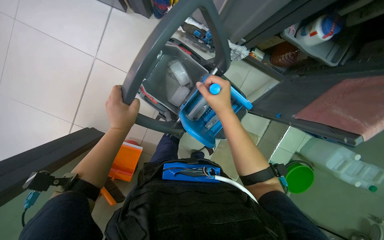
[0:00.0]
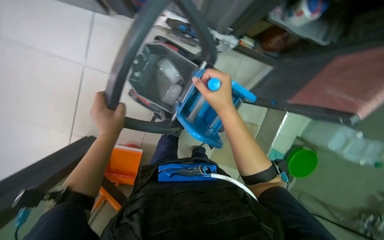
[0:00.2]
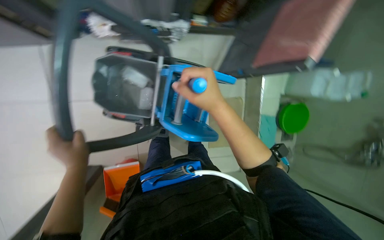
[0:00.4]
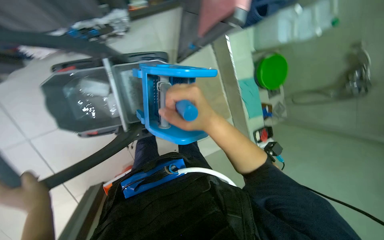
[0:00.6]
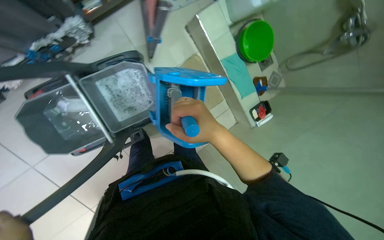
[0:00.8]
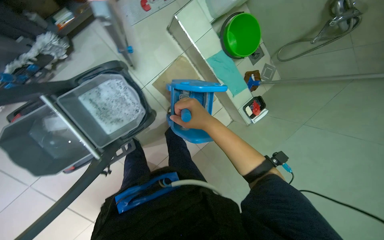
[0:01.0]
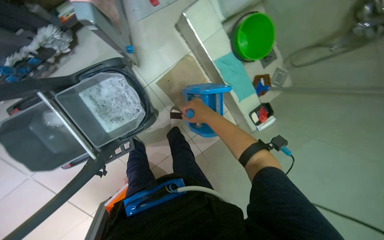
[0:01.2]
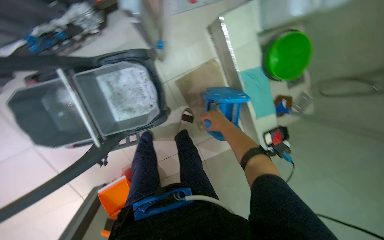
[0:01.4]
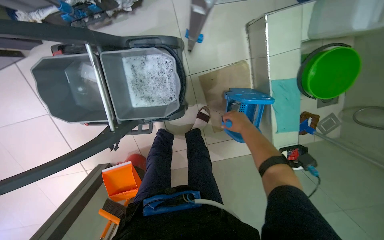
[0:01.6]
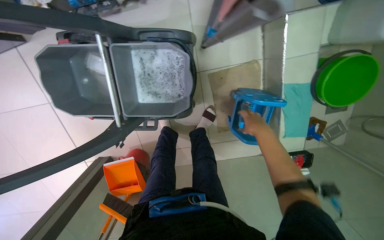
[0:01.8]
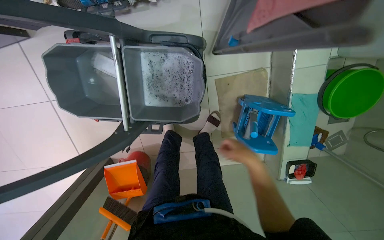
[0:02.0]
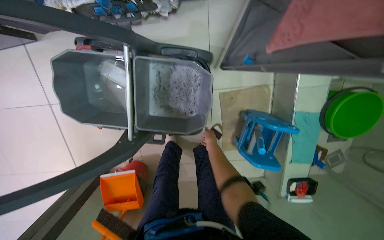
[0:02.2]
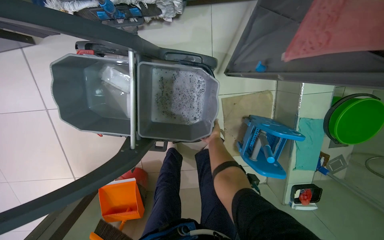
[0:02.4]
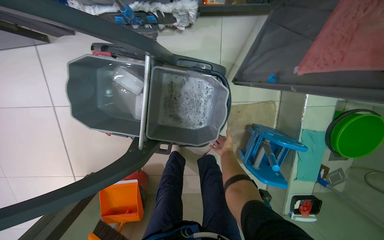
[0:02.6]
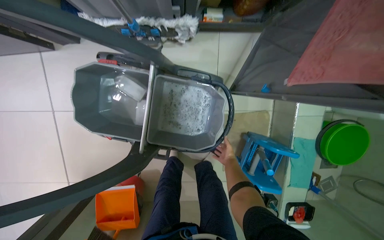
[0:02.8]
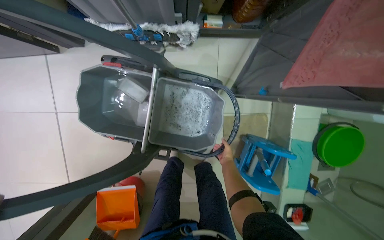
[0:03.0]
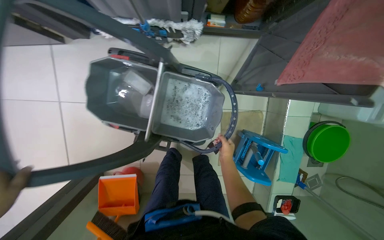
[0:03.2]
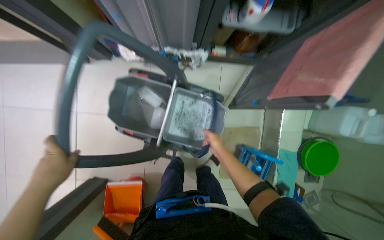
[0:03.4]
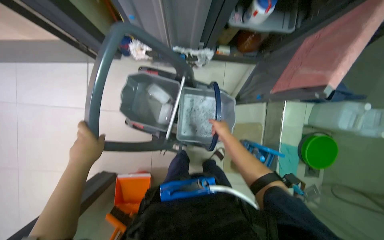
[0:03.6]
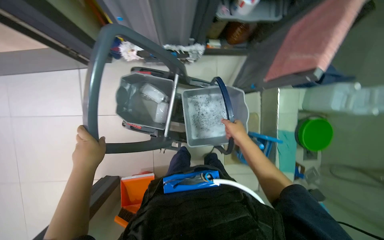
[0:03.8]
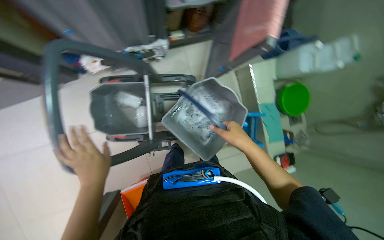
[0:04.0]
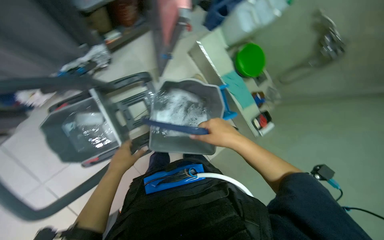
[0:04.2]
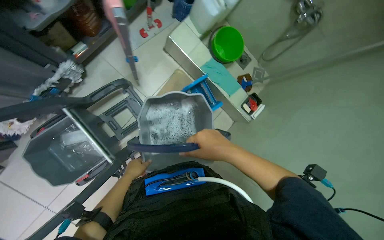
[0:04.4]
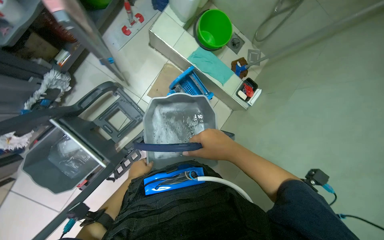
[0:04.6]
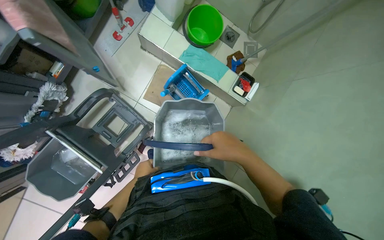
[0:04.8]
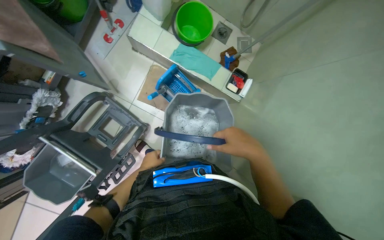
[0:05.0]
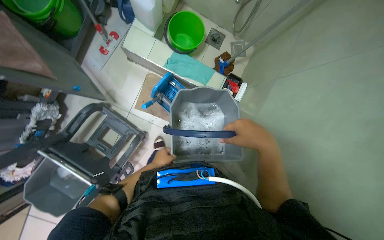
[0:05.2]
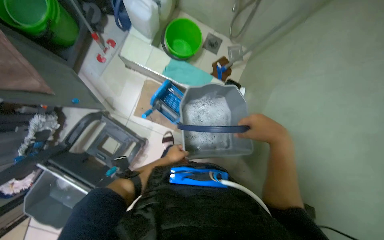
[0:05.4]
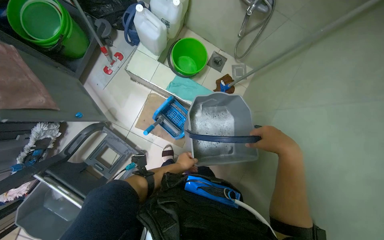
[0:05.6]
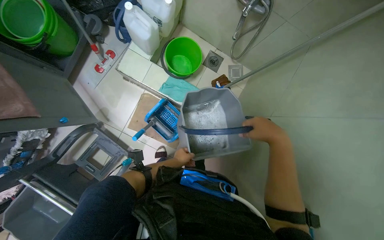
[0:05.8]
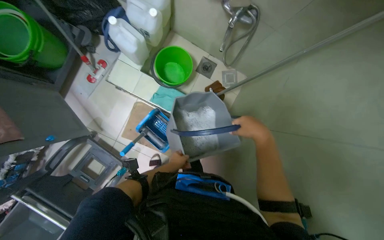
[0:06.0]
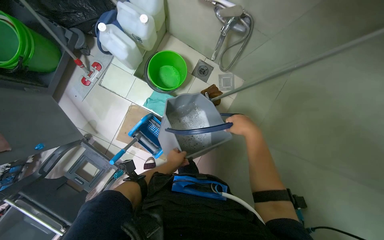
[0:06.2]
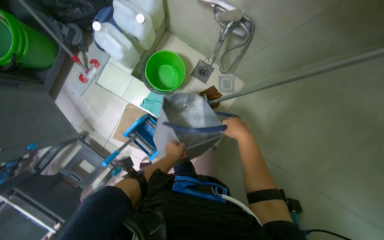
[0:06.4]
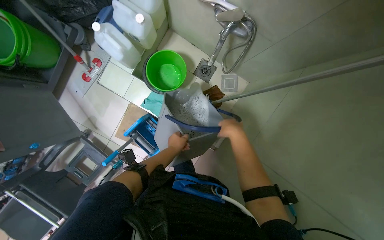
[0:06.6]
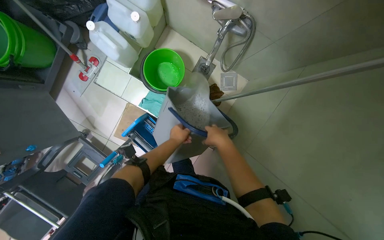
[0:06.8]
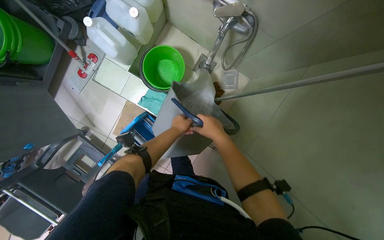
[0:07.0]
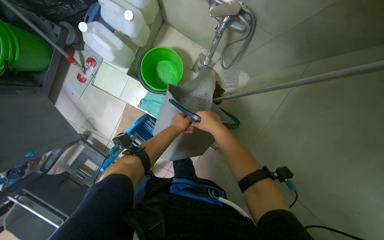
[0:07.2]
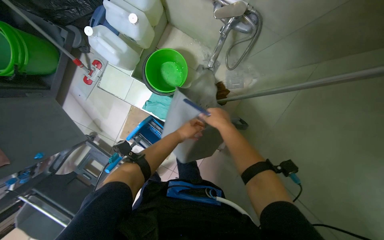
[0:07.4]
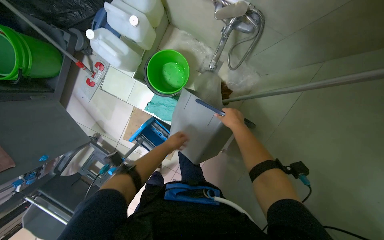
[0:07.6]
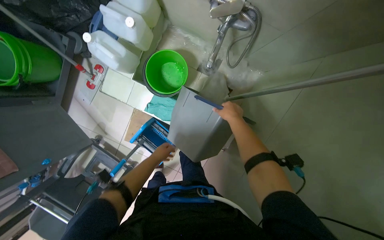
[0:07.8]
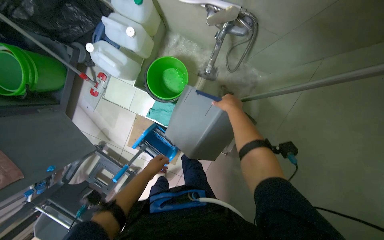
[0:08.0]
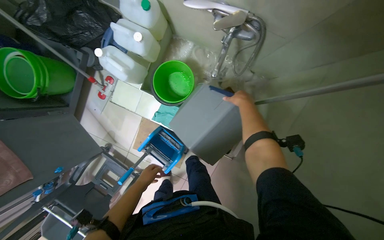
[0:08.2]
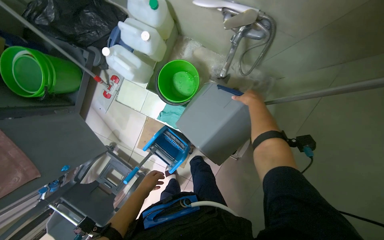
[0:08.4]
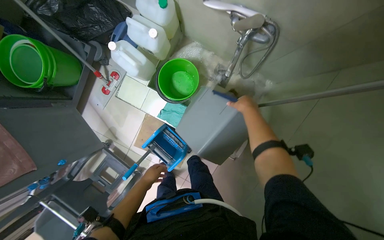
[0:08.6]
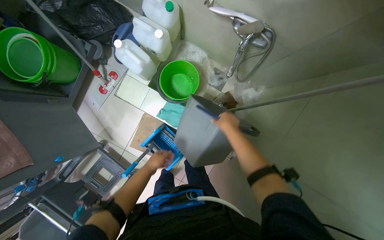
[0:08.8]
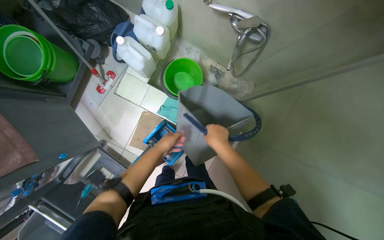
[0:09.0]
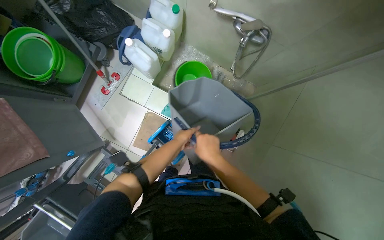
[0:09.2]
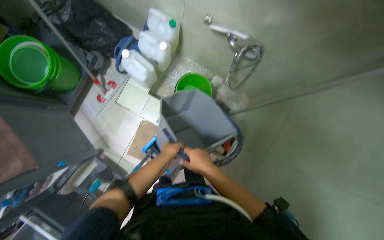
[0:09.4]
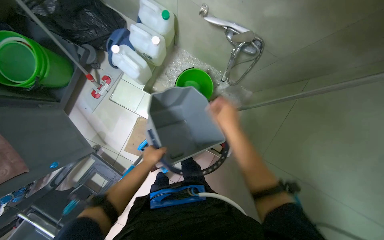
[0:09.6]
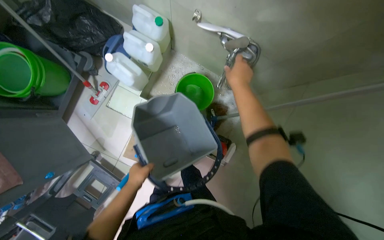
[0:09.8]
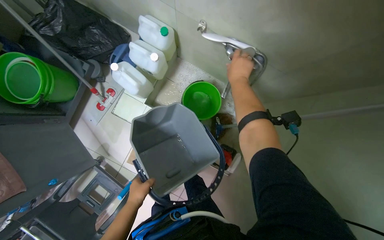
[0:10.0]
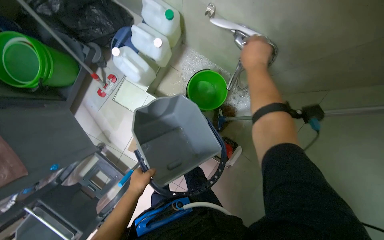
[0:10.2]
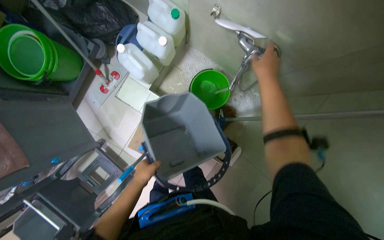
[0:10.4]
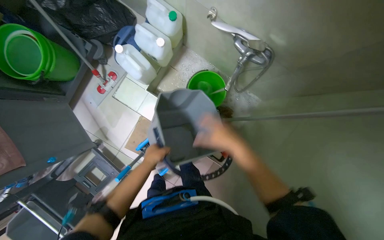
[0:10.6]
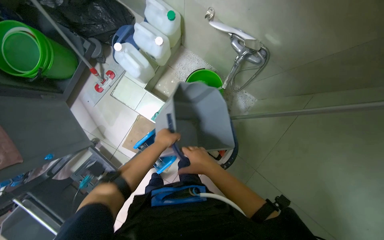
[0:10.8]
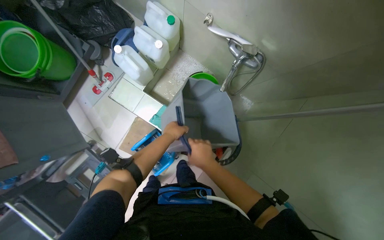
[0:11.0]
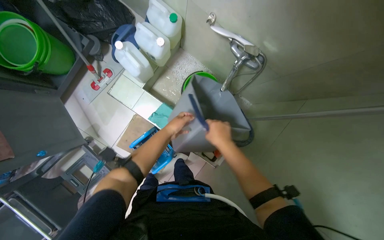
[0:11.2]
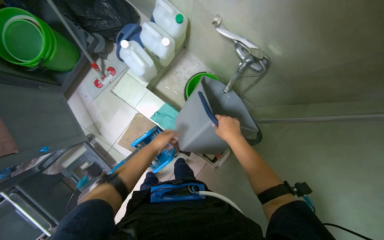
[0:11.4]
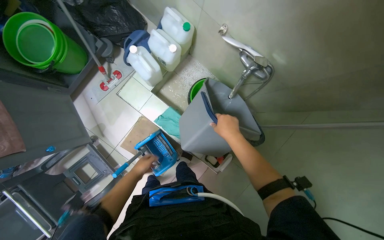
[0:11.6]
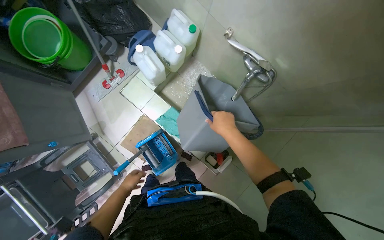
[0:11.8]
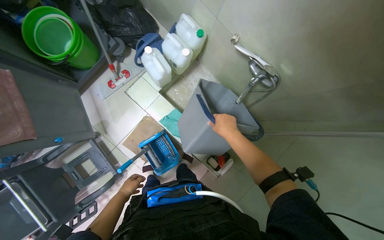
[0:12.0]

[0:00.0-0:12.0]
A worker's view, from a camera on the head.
Job: preparing cleaning supplies.
The whole recording: Preparing mop bucket. The worker sweeps the floor and prepares the mop bucket by emptying dirty water, rinsing, refilling with clean water, and adding cleaning solution.
0:00.0 to 0:01.6: The wearer moves about 50 cm. The view tips downward by about 20 degrees. The scene turns some 35 degrees counterclockwise in the picture.
0:01.6 to 0:03.0: The right hand shifts roughly 15 cm farther from the camera.
0:03.0 to 0:04.4: The head turns to the right by some 50 degrees.
0:04.4 to 0:06.0: The camera is carried roughly 60 cm.
0:06.0 to 0:07.6: The left hand travels up the picture by some 20 cm. The right hand heads farther from the camera, covering roughly 15 cm.
0:07.6 to 0:09.0: The left hand moves nearer to the camera, some 10 cm, and reaches approximately 10 cm down the picture, then returns. Meanwhile the right hand shifts about 25 cm to the left, down the picture and nearer to the camera.
0:09.0 to 0:10.4: The right hand shifts about 35 cm up the picture and to the right.
0:10.4 to 0:12.0: The left hand heads to the left and farther from the camera, covering roughly 15 cm, and moves about 15 cm up the picture and comes back. Meanwhile the right hand shifts some 20 cm down the picture and to the left.

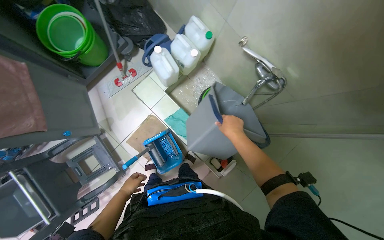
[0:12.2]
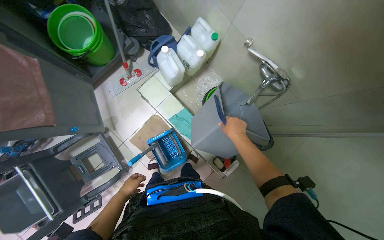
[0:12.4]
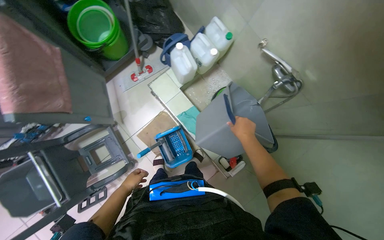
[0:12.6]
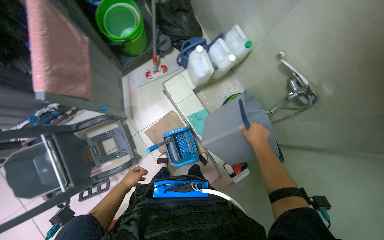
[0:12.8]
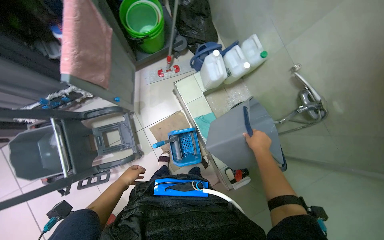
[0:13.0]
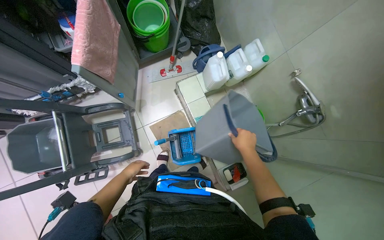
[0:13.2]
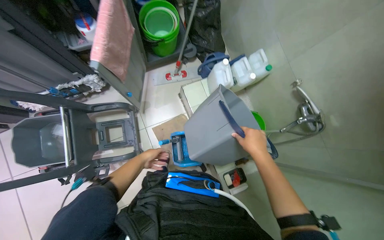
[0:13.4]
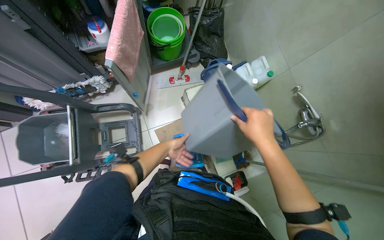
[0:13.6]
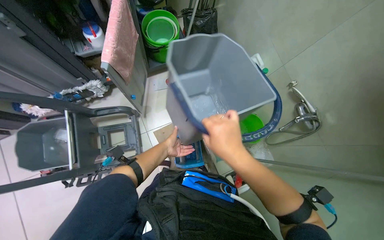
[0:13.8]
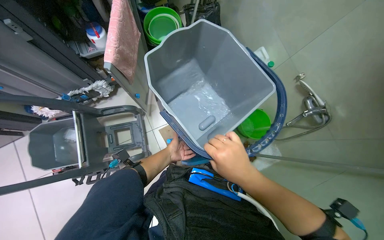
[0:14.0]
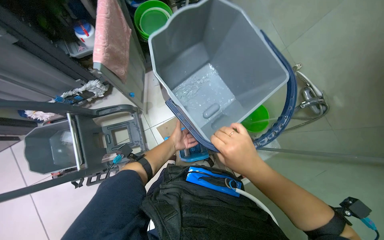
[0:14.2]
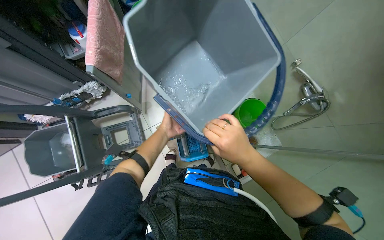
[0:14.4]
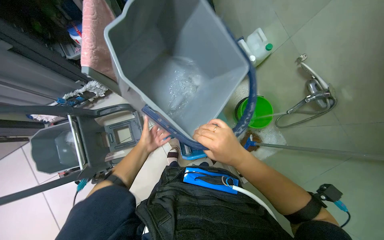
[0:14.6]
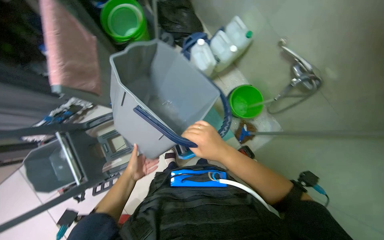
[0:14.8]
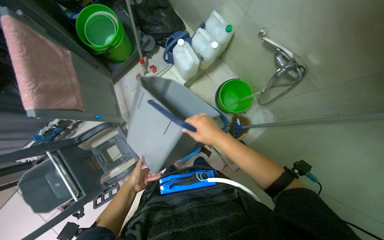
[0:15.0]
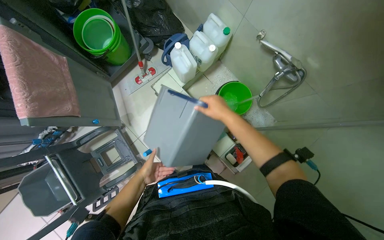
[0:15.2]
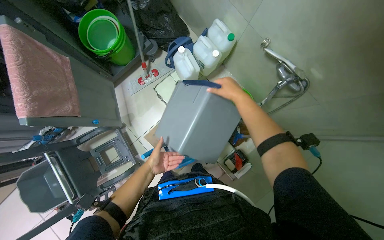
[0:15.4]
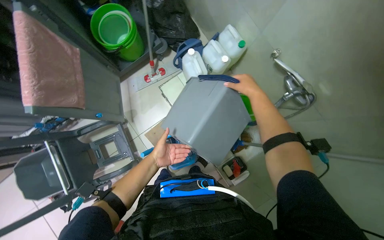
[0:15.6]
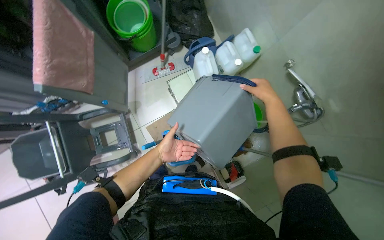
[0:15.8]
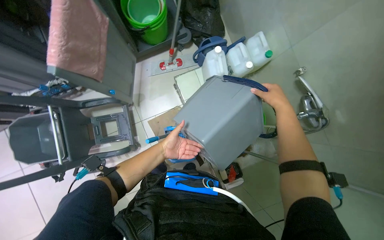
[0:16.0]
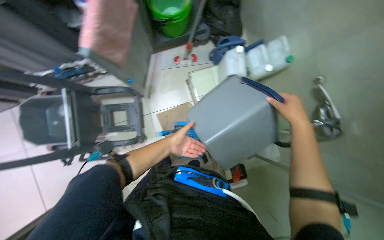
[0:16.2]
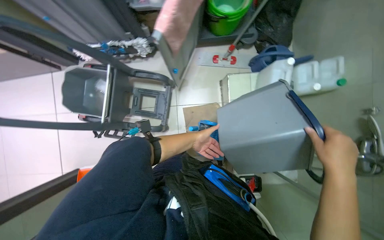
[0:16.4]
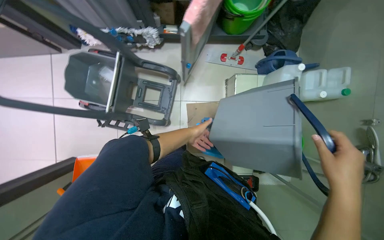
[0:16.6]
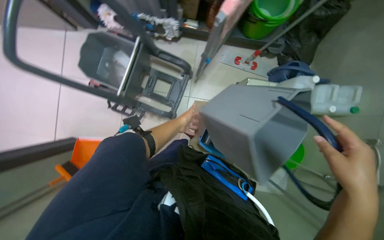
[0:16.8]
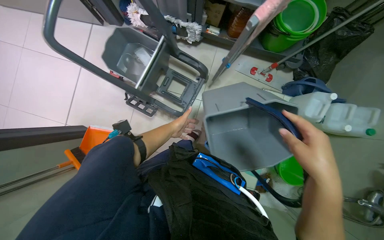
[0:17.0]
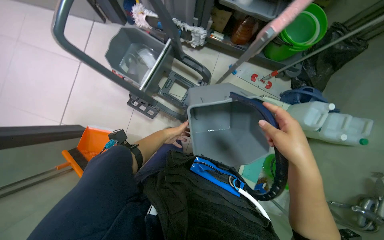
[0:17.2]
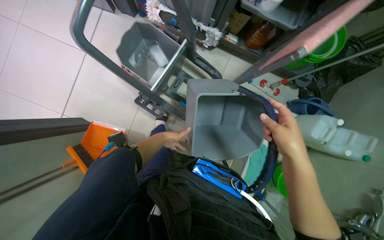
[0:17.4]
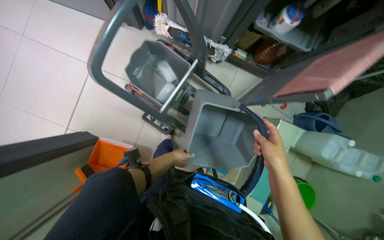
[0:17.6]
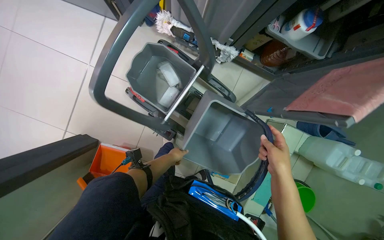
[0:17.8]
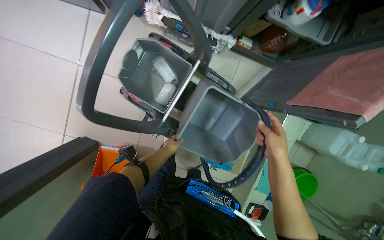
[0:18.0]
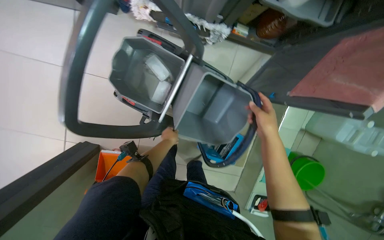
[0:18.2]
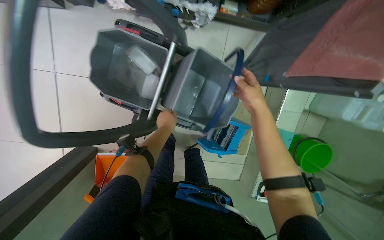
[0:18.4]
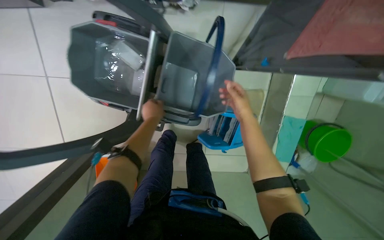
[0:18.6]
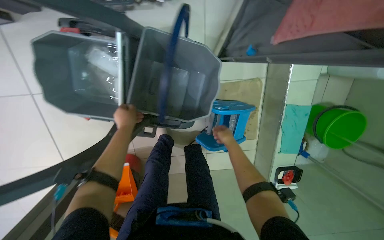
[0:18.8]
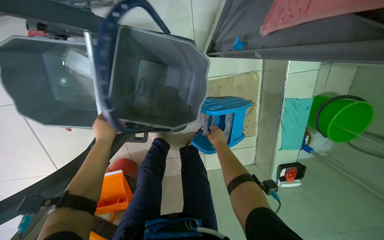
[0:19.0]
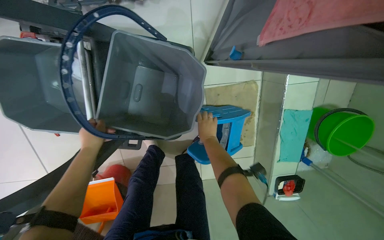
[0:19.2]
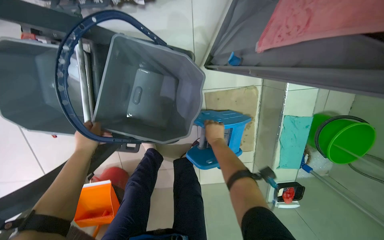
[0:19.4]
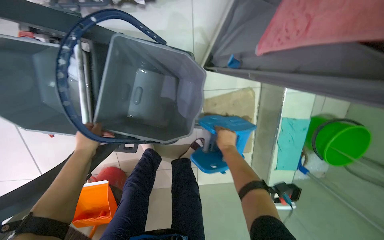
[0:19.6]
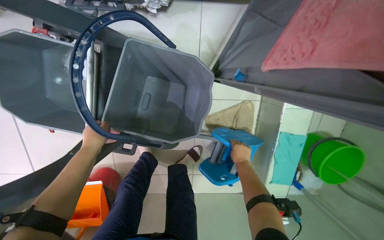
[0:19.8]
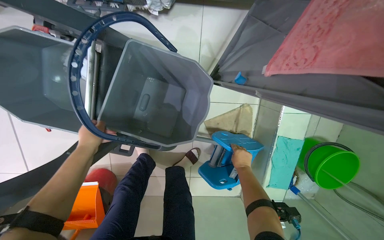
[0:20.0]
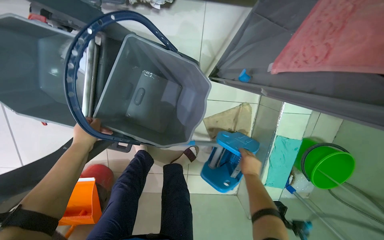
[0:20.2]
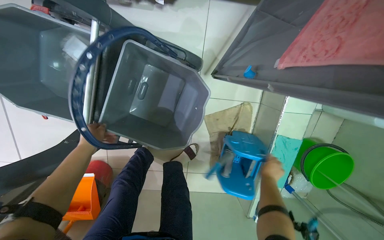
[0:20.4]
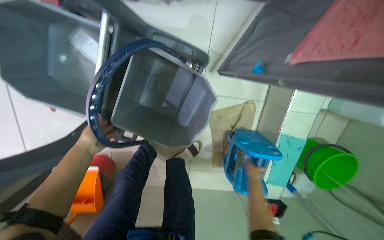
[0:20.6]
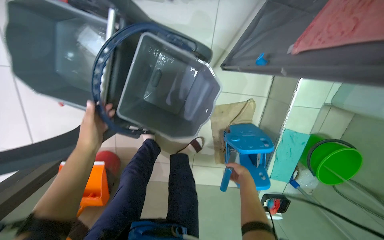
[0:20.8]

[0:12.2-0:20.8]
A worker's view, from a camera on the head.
Job: preparing cleaning supplies.
The whole recording: Preparing mop bucket. The worker sweeps the floor and prepares the mop bucket by emptying dirty water, rinsing, refilling with clean water, and adding cleaning solution.
0:12.2 to 0:13.6: The right hand is displaced nearer to the camera by approximately 20 cm.
0:13.6 to 0:15.0: The left hand travels down the picture by some 10 cm, while the right hand travels farther from the camera by some 10 cm.
0:15.0 to 0:16.6: The scene turns approximately 45 degrees clockwise in the picture.
0:16.6 to 0:18.0: The wearer moves some 60 cm.
0:18.0 to 0:19.4: The camera travels about 50 cm.
0:19.4 to 0:20.8: The right hand moves down the picture and to the right, approximately 20 cm.
